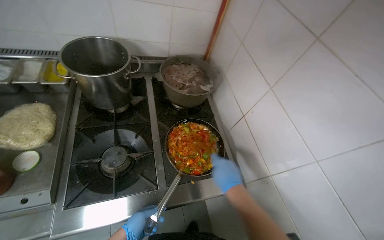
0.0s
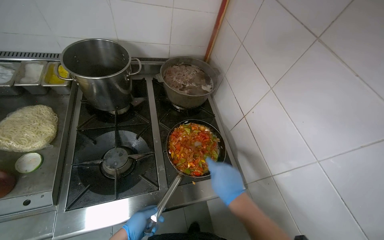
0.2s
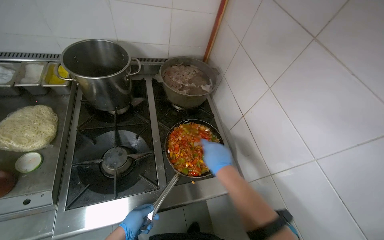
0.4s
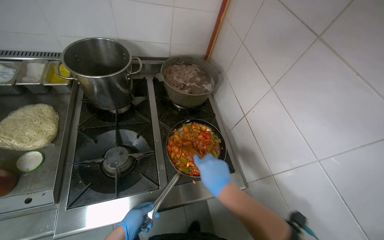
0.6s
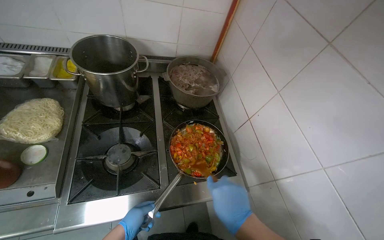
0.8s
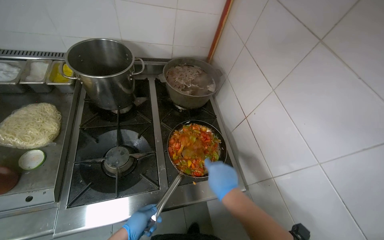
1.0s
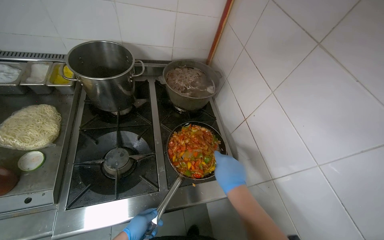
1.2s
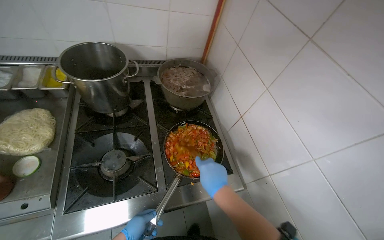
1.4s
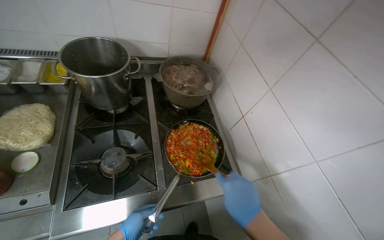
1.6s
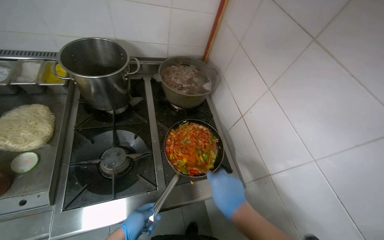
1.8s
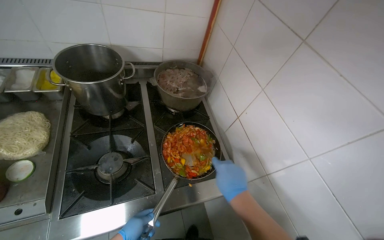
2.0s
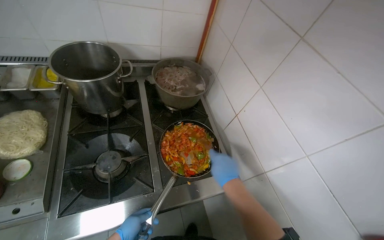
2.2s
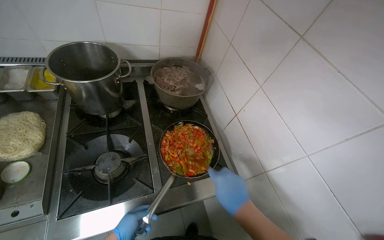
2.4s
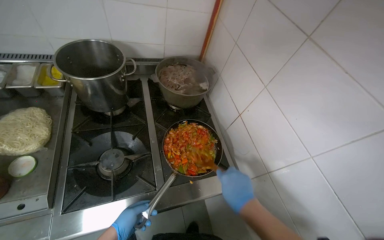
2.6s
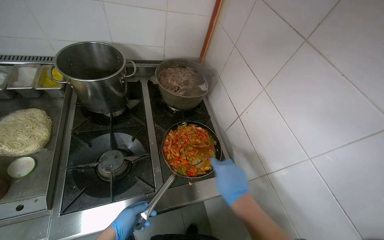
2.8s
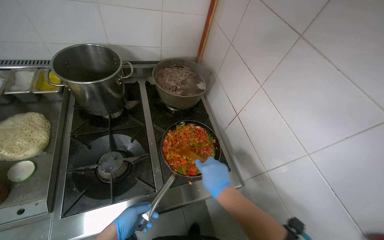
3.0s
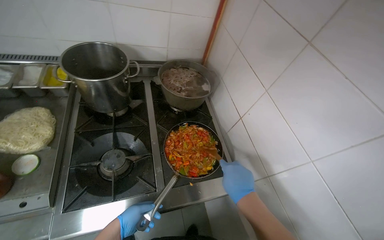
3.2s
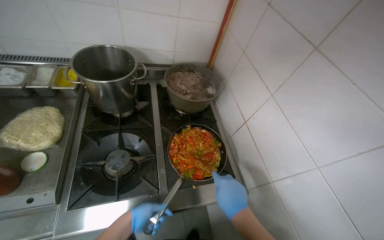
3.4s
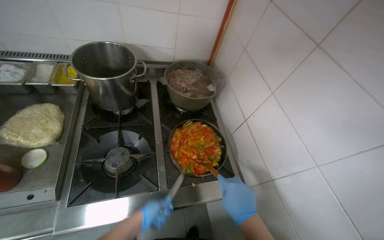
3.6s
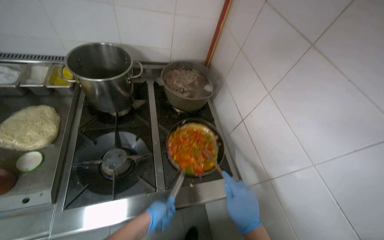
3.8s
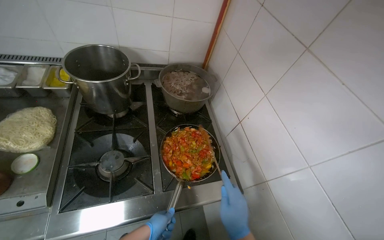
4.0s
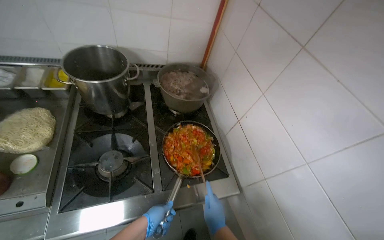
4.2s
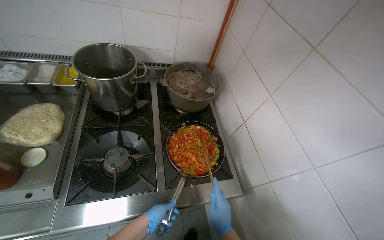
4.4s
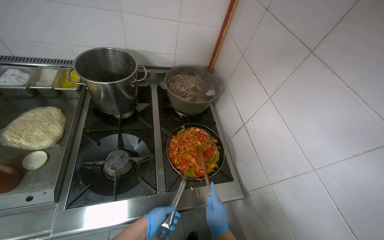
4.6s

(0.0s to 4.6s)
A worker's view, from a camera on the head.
Job: cooking food.
The whole recording: Adding and stirring vegetables in pan. The worker adds chopped tomatoes to the pan and stirs the vegetables.
0.0s - 1.6s: The right hand goes nearer and farther, some 10 cm each way, reversing 2 times.
3.0s - 4.6s: The left hand travels to the right by roughly 10 cm. Meanwhile the right hand shifts approximately 15 cm down the picture.

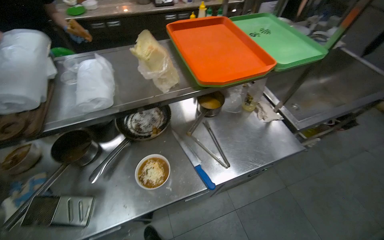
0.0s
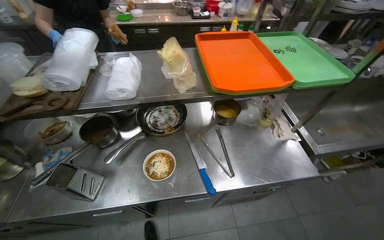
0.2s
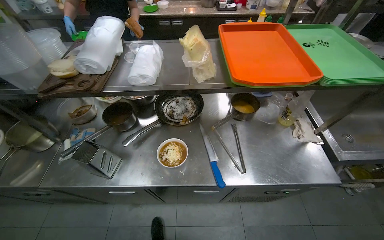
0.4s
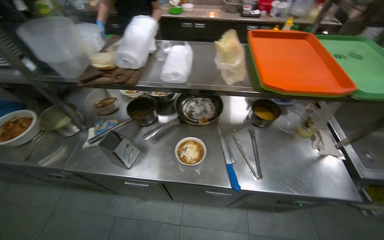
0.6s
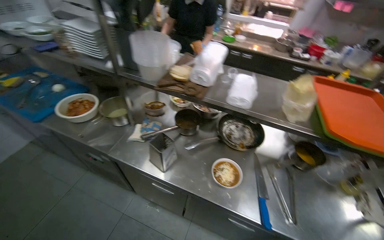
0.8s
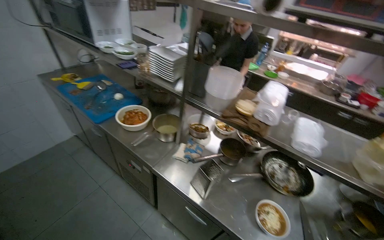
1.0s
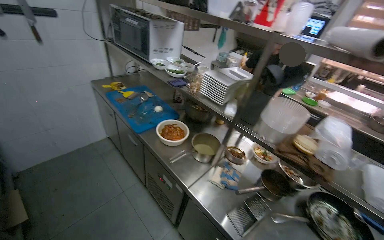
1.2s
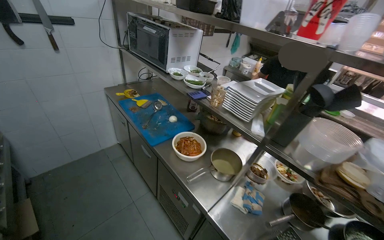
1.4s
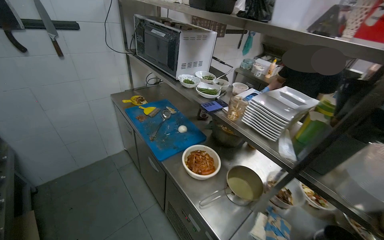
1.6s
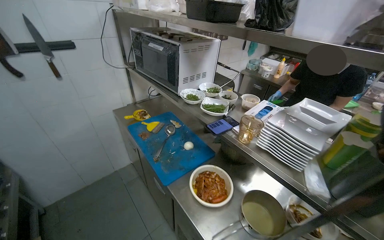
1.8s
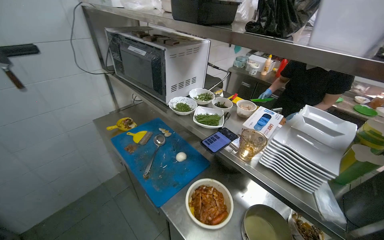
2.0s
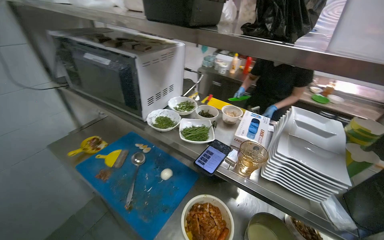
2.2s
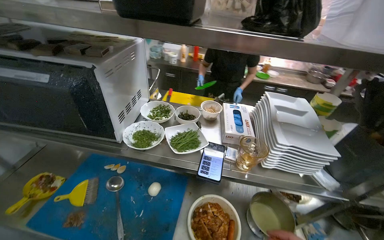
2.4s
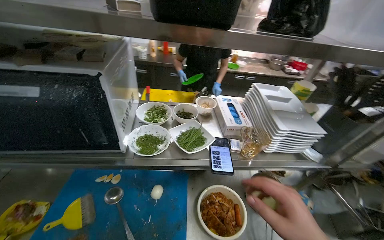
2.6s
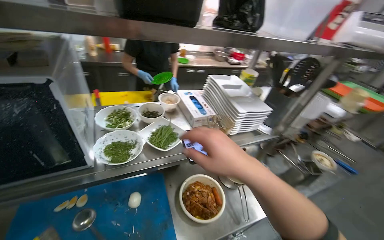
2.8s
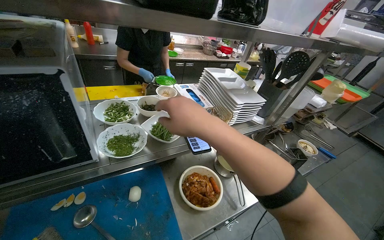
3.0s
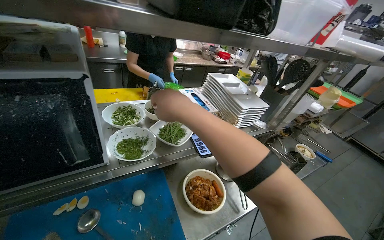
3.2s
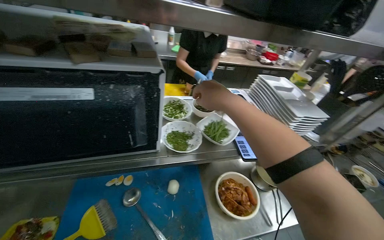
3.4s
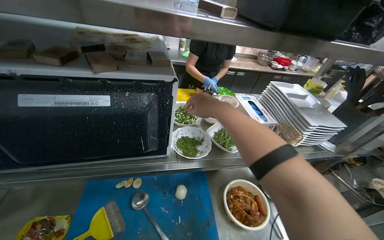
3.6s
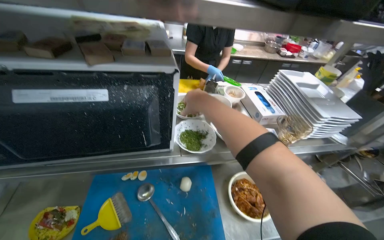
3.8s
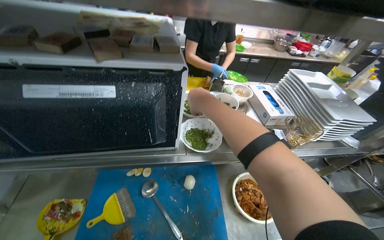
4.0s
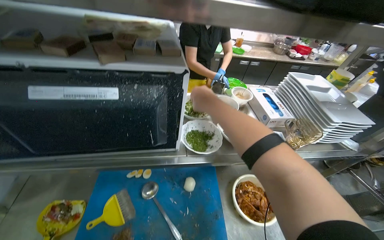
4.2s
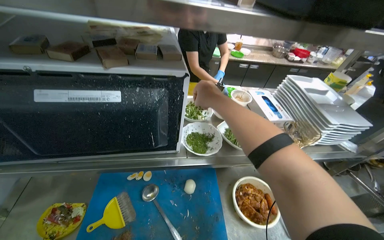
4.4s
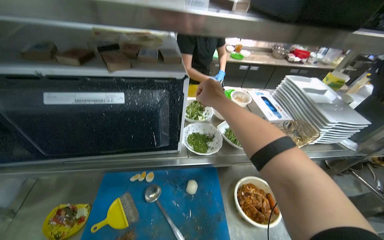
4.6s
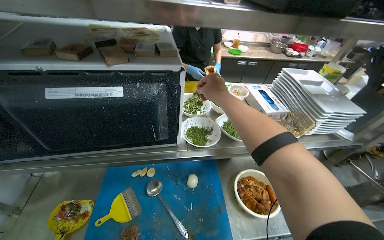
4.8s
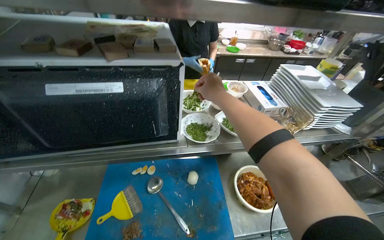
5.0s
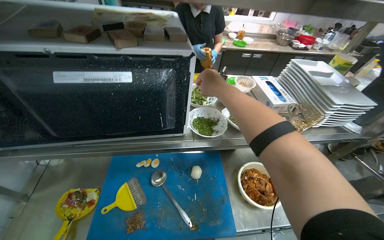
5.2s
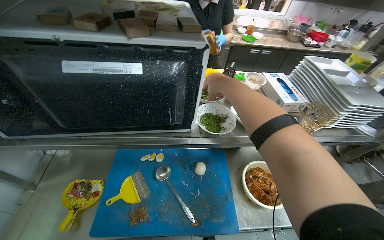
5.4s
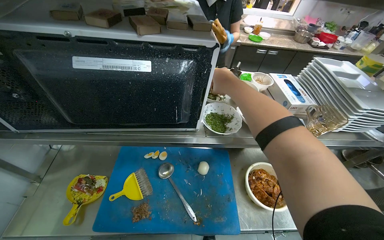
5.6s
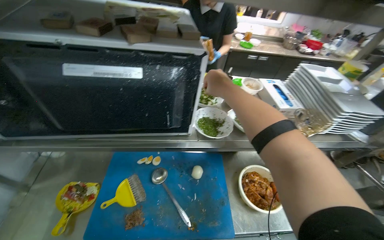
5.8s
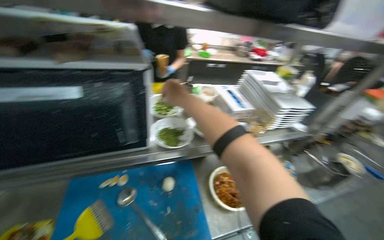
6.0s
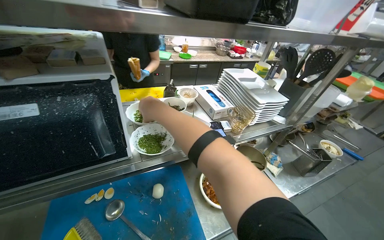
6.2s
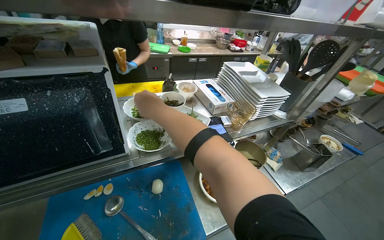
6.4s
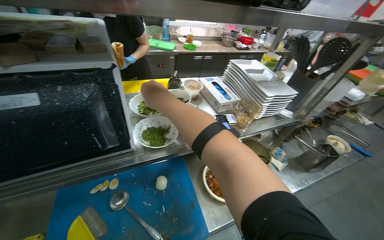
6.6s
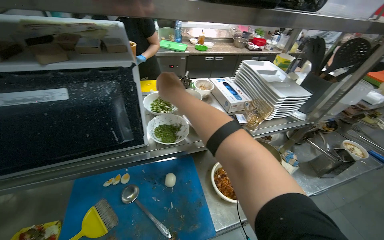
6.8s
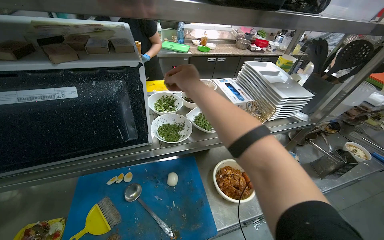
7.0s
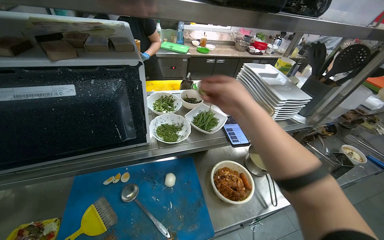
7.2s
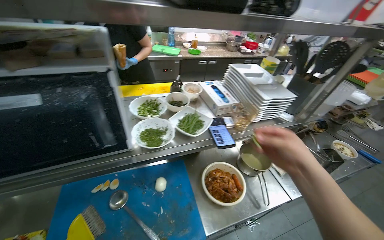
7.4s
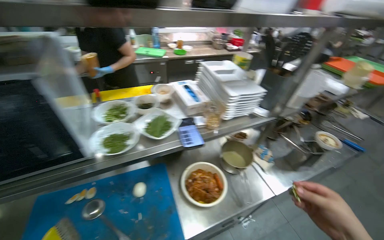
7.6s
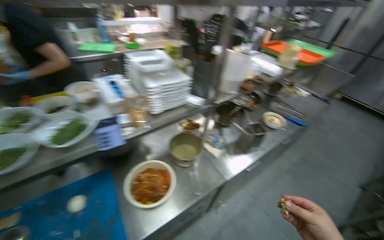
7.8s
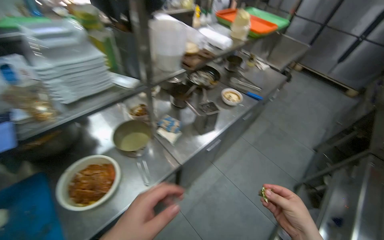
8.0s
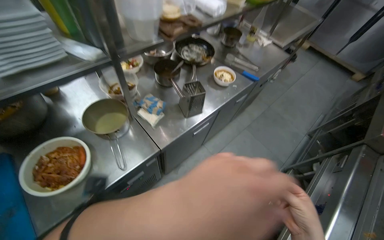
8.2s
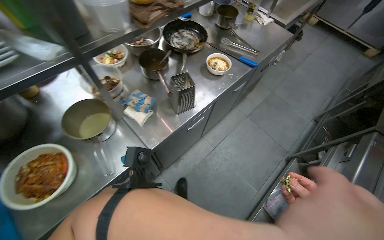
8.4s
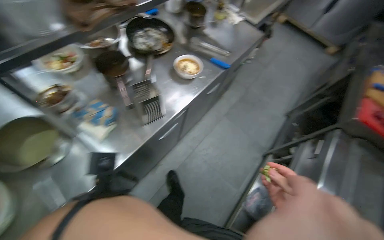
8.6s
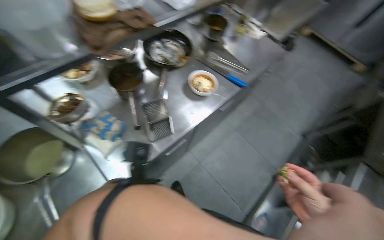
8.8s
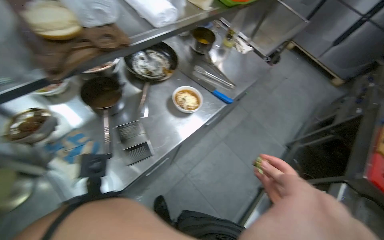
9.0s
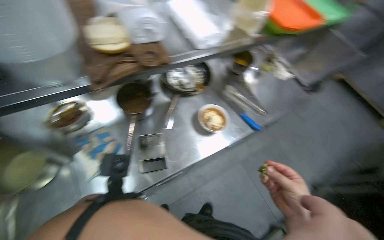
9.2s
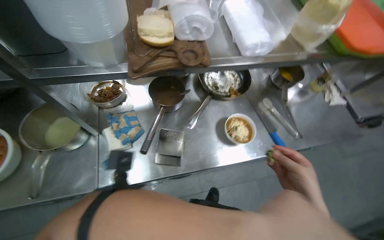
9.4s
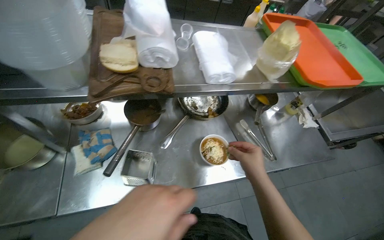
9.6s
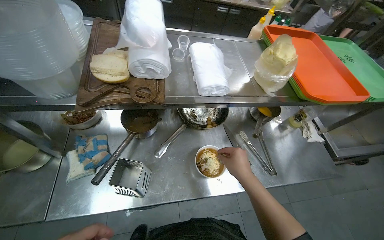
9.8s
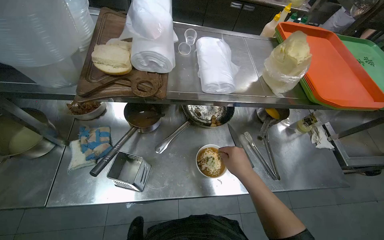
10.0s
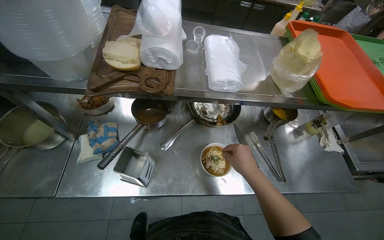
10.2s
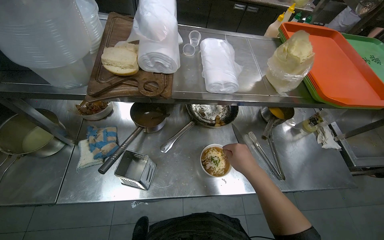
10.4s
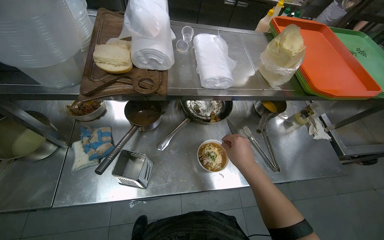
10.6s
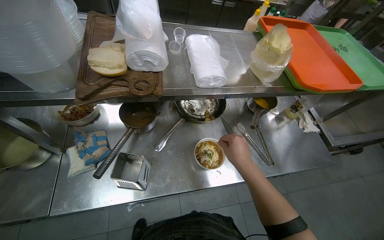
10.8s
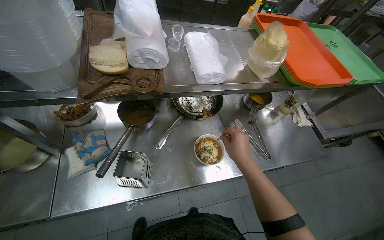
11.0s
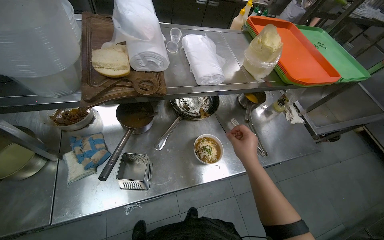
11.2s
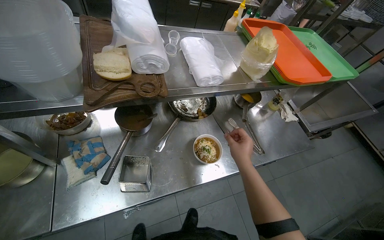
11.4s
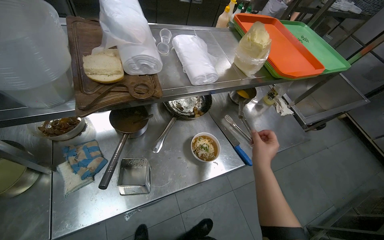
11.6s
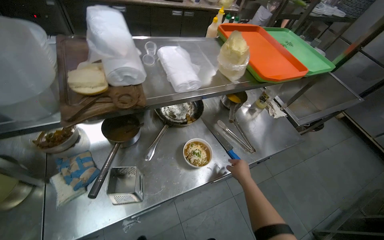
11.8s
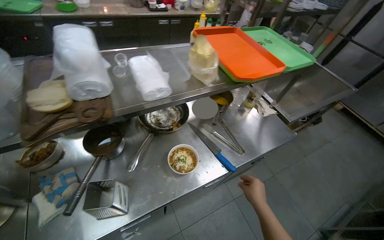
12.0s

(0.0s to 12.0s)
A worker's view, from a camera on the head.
Job: preparing food.
The whole recording: Preparing and arranging a dish. The worker adds various ingredients to a bowl, moves it to a tray, then continues adding ingredients before placing it back on the tray.
0.0s - 1.6s: The head travels some 80 cm. The wearer's head swings approximately 70 degrees to the left. The camera pitches upward, by approximately 20 degrees.
1.6s - 3.0s: The head travels roughly 70 cm. The head turns to the right by some 75 degrees.
3.0s - 4.4s: The wearer's head swings roughly 20 degrees to the left. The right hand shifts approximately 20 cm farther from the camera and up the picture.
6.0s - 7.6s: The right hand heads to the right and down the picture, covering about 60 cm.
7.6s - 9.0s: The wearer moves roughly 80 cm. The wearer looks some 25 degrees further to the right. The wearer looks approximately 20 degrees further downward.
9.0s - 10.4s: The head turns to the left by about 40 degrees.
10.4s - 12.0s: The wearer's head swings approximately 25 degrees to the right. The right hand travels down the picture and to the right by roughly 25 cm.

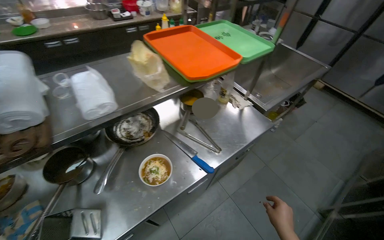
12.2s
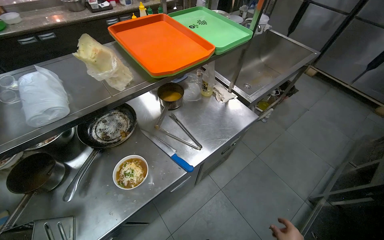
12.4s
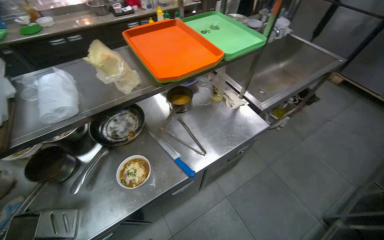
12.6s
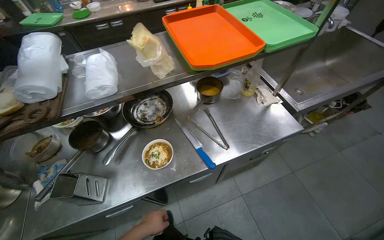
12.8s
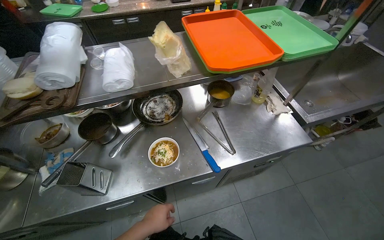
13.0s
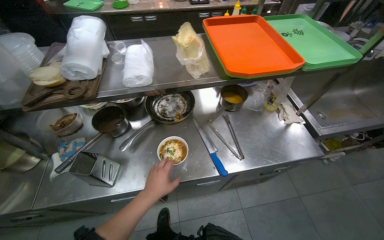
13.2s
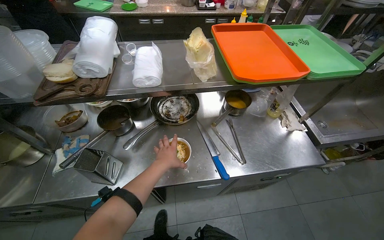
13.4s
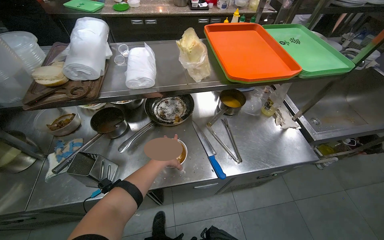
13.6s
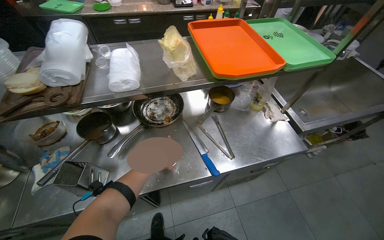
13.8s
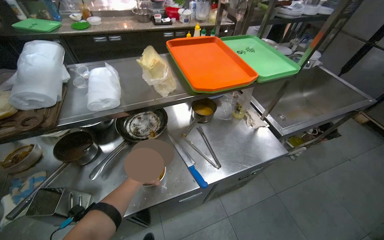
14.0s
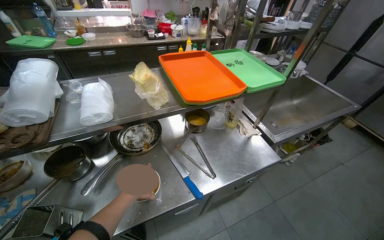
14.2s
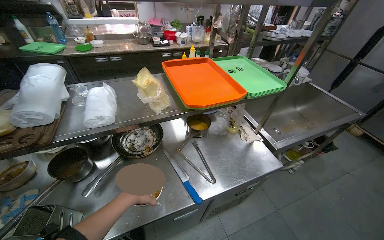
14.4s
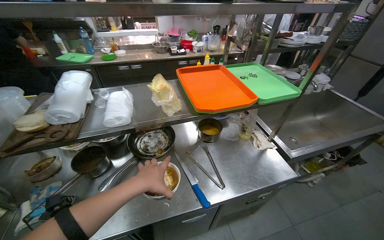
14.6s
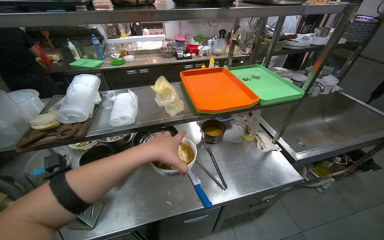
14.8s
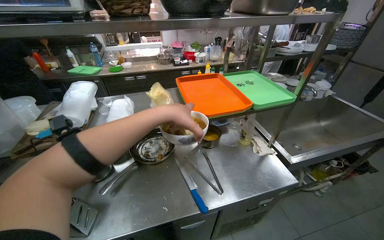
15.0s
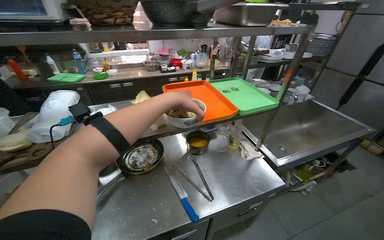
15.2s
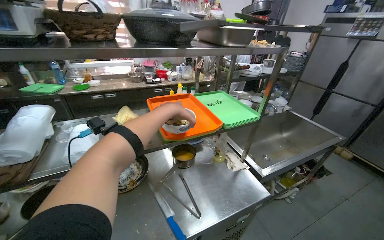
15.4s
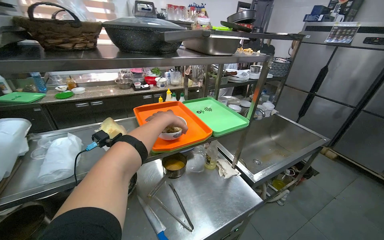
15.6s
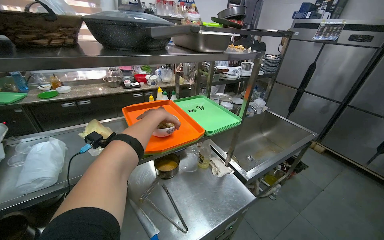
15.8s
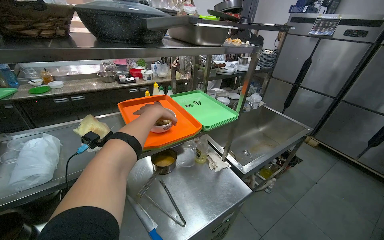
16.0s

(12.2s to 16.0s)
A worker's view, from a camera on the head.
Job: preparing food.
The whole recording: Preparing and arranging a dish. The worker adds various ingredients to a bowl, moves it to a tray, then continues adding ingredients before placing it back on the tray.
12.2s - 13.4s: The wearer's head swings about 25 degrees to the left.
13.4s - 14.8s: The view tilts some 15 degrees upward.
14.8s - 16.0s: The view pans to the right by some 15 degrees. The left hand is displaced farther from the camera and up the picture by roughly 35 cm.
